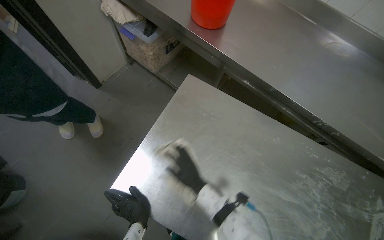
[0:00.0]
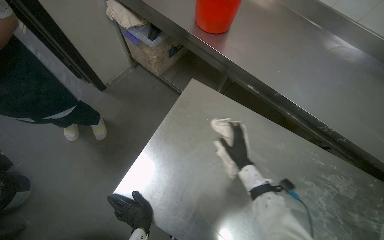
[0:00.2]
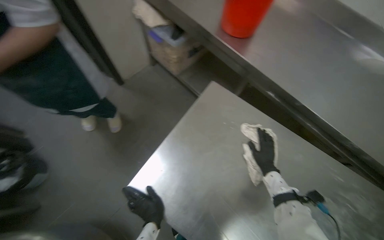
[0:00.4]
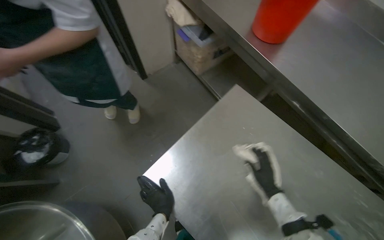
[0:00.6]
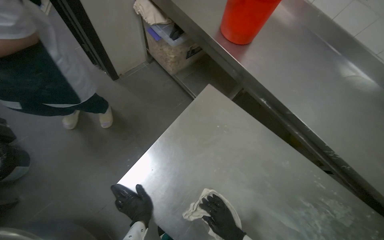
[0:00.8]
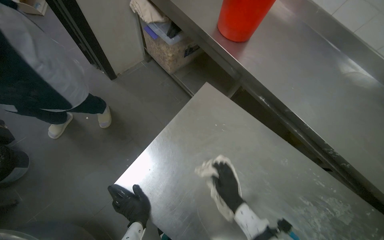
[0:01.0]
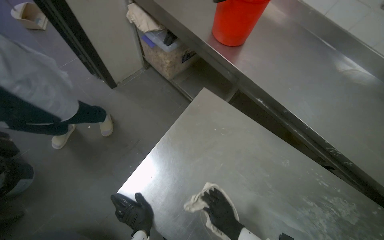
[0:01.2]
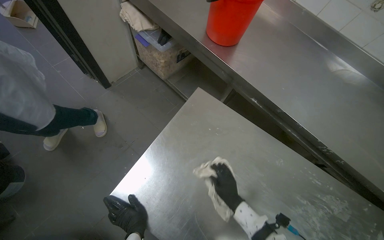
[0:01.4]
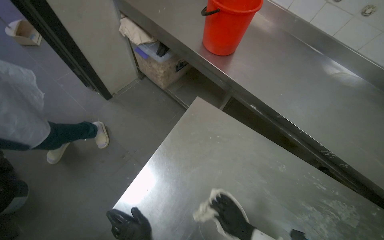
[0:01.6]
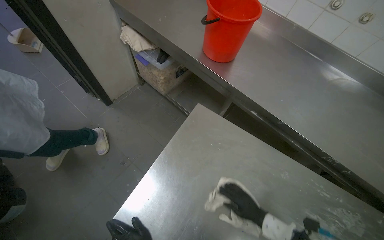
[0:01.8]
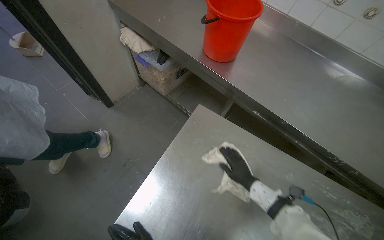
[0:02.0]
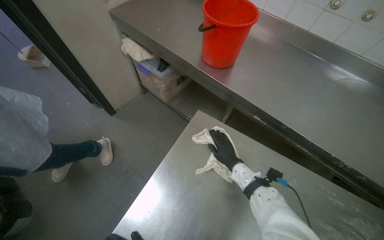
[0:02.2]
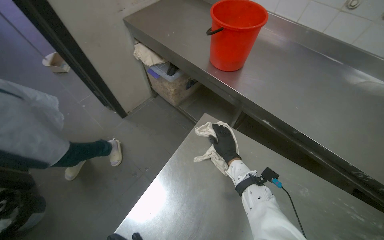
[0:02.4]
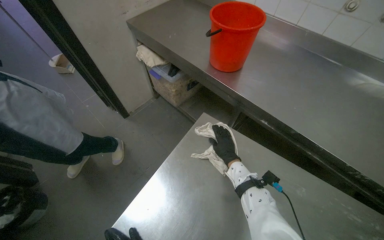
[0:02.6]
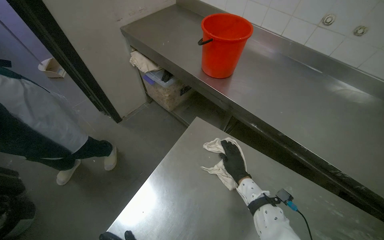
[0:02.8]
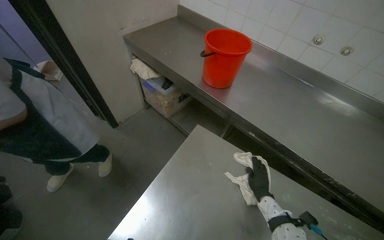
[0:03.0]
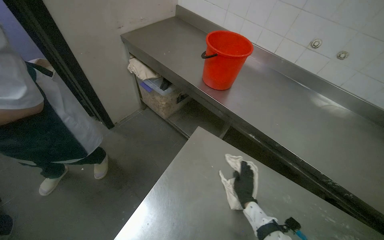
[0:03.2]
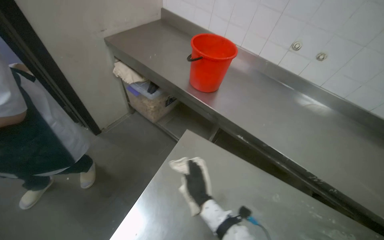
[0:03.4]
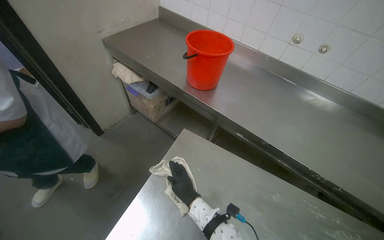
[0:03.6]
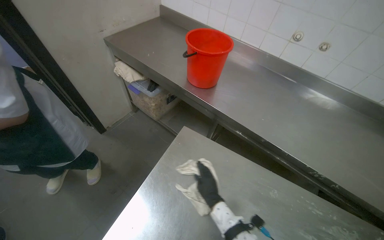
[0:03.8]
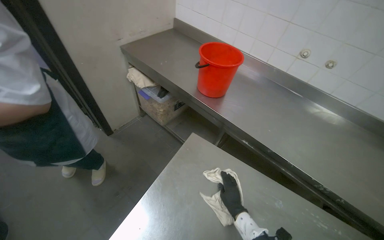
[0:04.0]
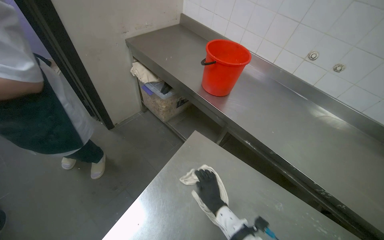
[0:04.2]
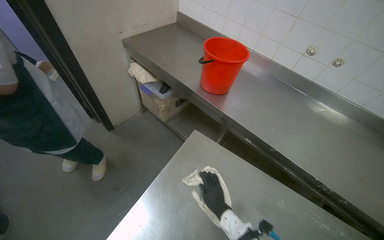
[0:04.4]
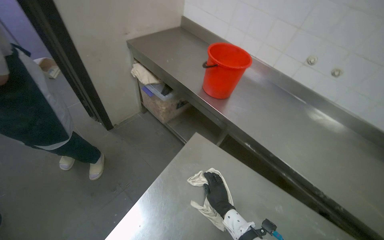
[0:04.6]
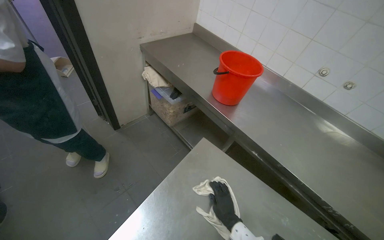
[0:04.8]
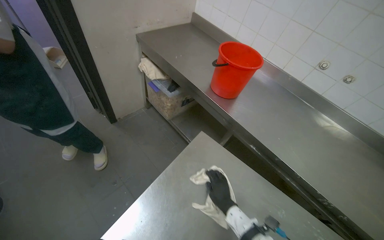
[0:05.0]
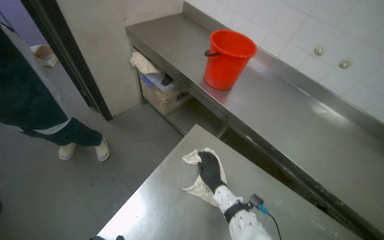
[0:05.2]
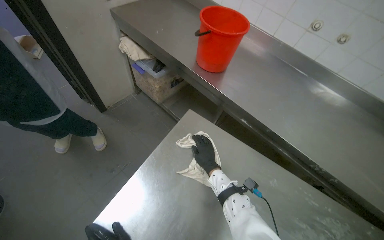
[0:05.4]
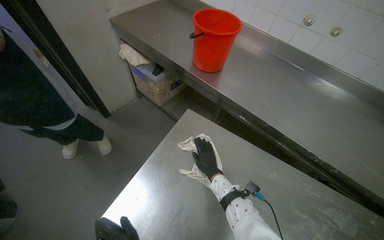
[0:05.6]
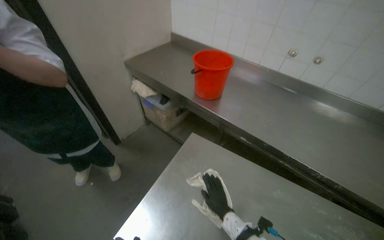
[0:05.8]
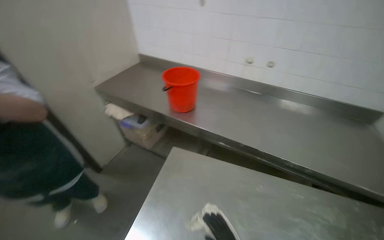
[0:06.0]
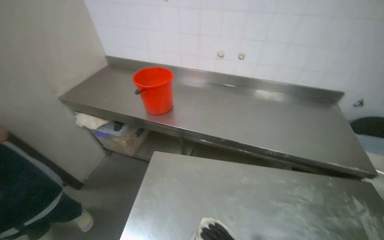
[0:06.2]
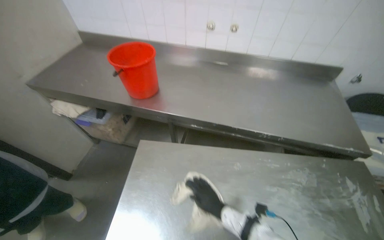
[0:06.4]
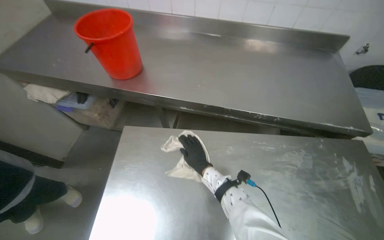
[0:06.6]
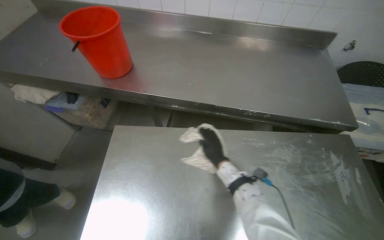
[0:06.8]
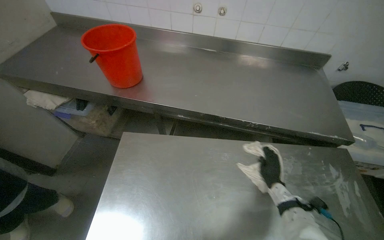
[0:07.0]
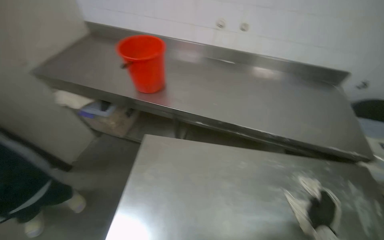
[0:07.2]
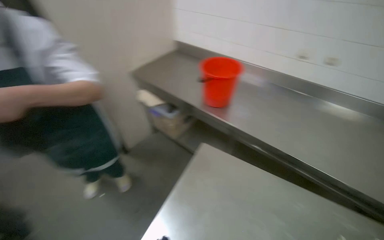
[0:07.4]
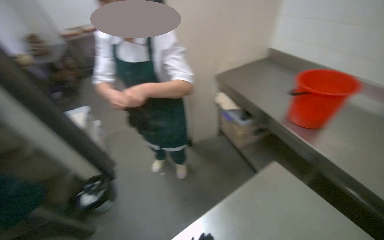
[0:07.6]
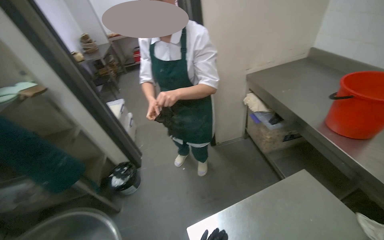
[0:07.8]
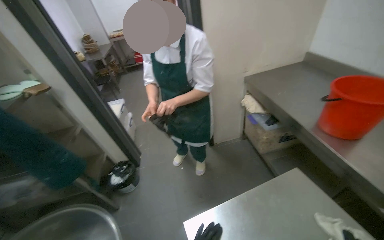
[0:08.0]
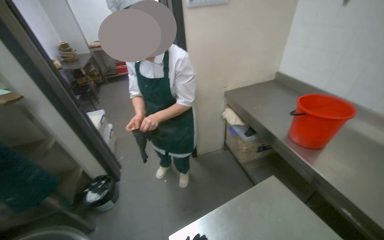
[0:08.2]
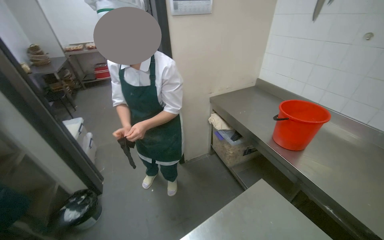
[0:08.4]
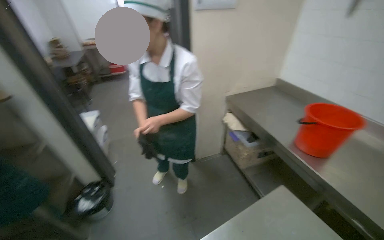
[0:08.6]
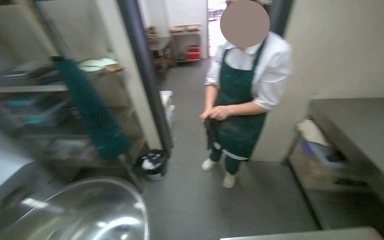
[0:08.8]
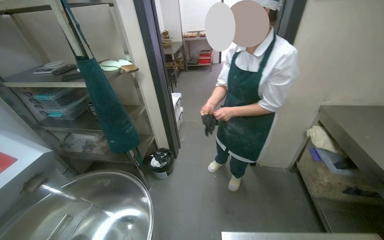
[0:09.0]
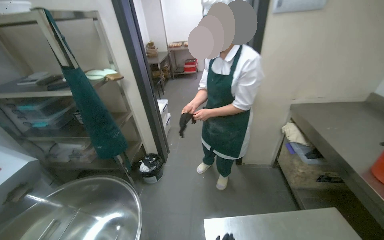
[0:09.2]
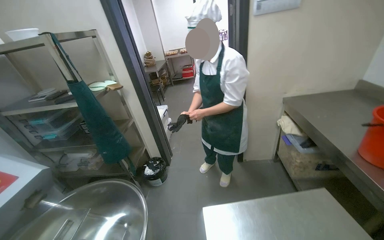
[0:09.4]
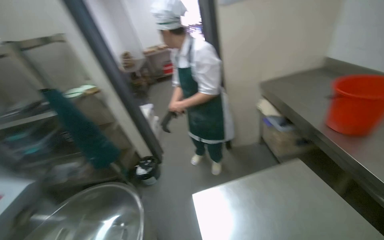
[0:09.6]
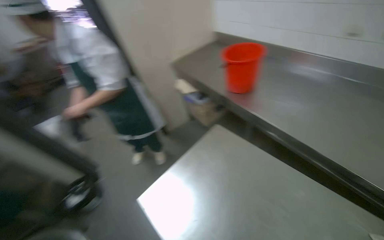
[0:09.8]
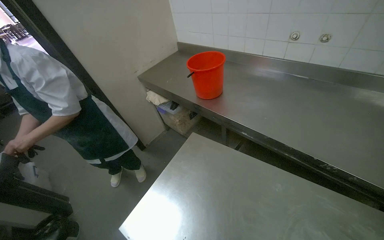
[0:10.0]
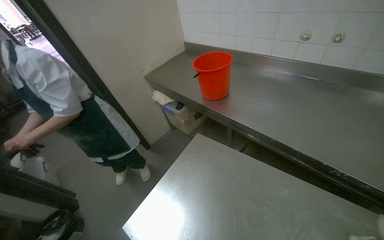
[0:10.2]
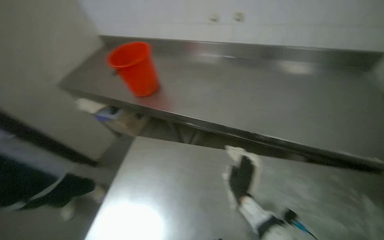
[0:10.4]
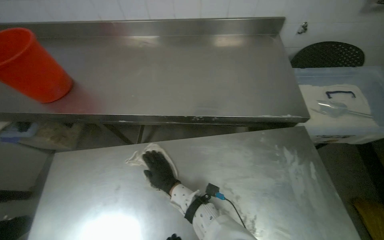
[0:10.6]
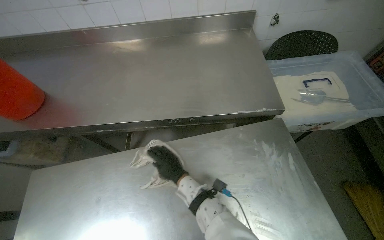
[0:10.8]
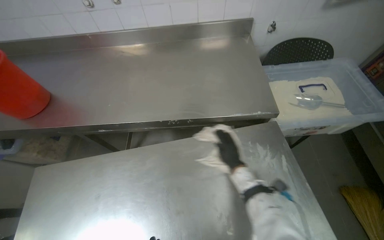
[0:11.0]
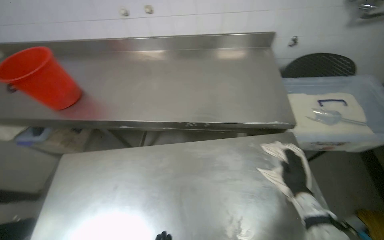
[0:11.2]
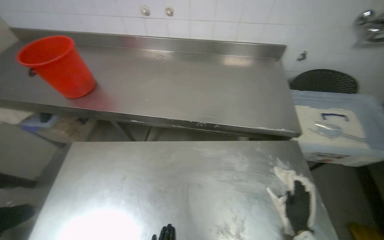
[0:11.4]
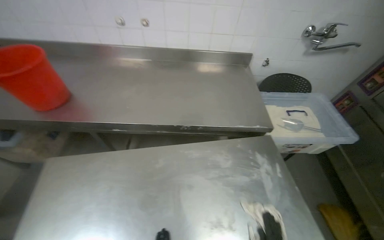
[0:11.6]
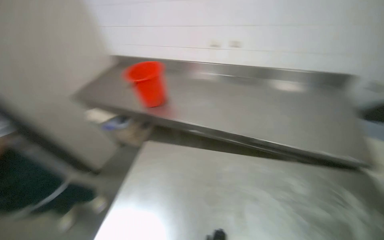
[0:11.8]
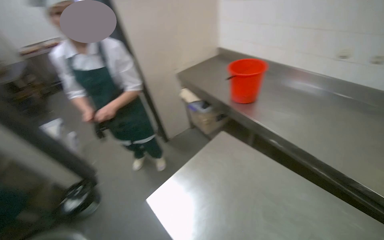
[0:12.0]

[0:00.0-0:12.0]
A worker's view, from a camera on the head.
Job: wiping surfaces.
The whole recording: Wiping kitchen countertop. The worker wipes a stainless steel kitchen countertop with a cloth.
0:00.0 to 0:01.6: The right hand moves to the right, roughly 15 cm.
0:01.6 to 0:03.0: The right hand is displaced farther from the camera and to the right by about 20 cm, and moves about 25 cm up the picture and comes back.
0:03.0 to 0:04.4: The right hand moves left and right over approximately 30 cm, changing direction 2 times.
0:06.0 to 0:07.6: The wearer looks roughly 40 degrees further to the left.
0:07.6 to 0:09.0: The head turns to the left by about 35 degrees.
0:09.0 to 0:10.4: The head travels approximately 50 cm. The wearer looks about 75 degrees further to the right.
0:10.4 to 0:12.0: The wearer's head swings some 30 degrees to the left.

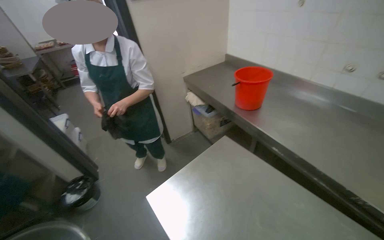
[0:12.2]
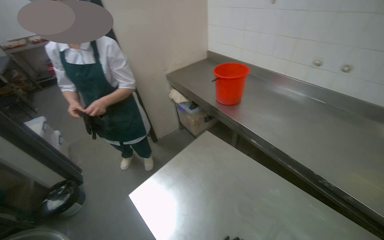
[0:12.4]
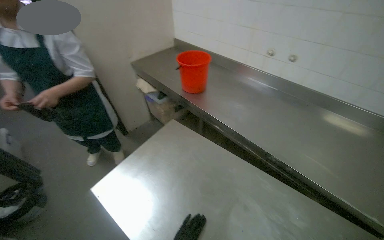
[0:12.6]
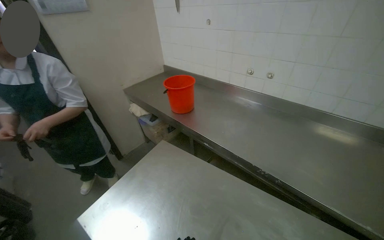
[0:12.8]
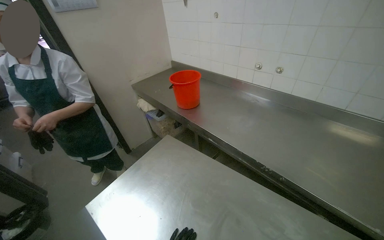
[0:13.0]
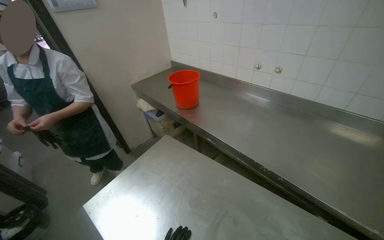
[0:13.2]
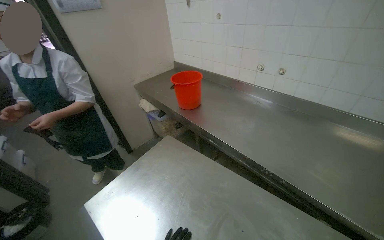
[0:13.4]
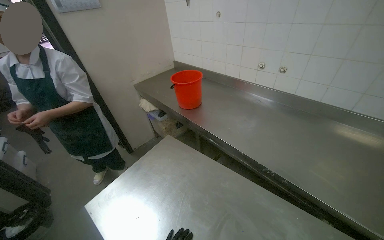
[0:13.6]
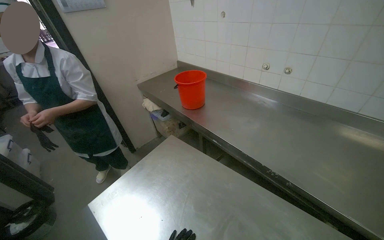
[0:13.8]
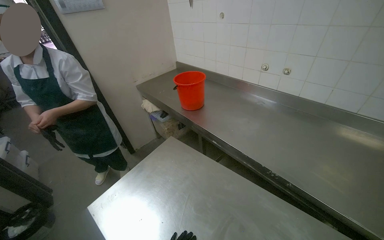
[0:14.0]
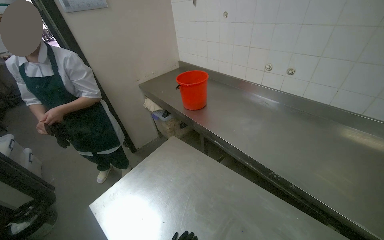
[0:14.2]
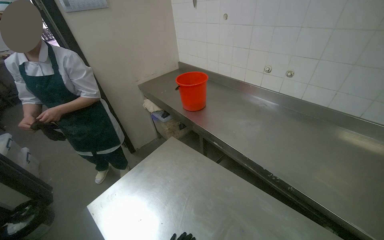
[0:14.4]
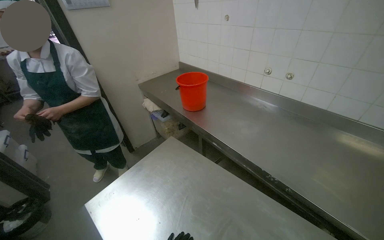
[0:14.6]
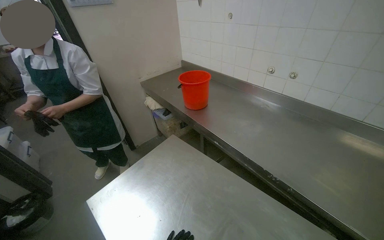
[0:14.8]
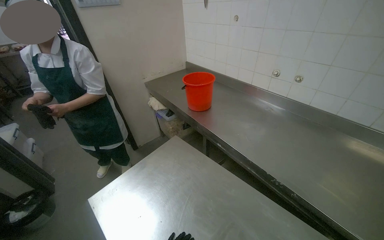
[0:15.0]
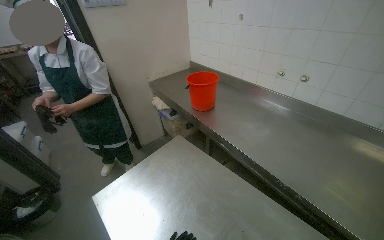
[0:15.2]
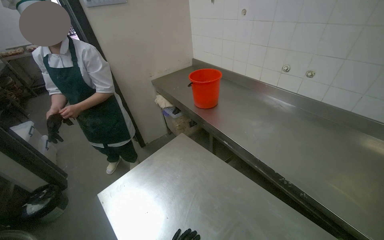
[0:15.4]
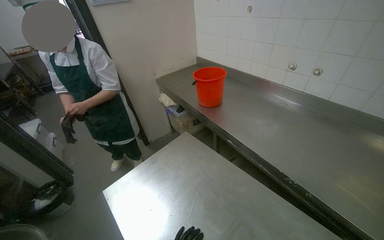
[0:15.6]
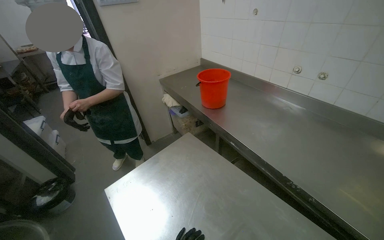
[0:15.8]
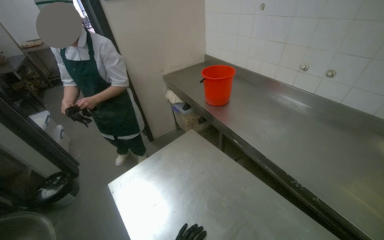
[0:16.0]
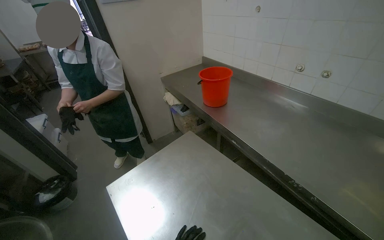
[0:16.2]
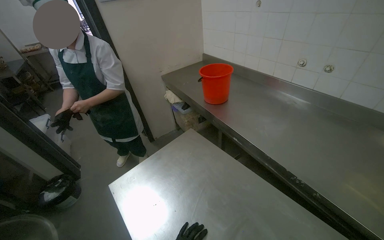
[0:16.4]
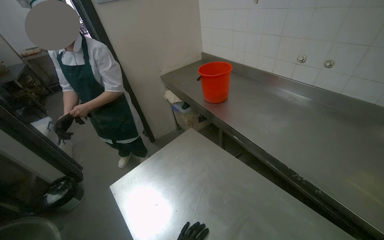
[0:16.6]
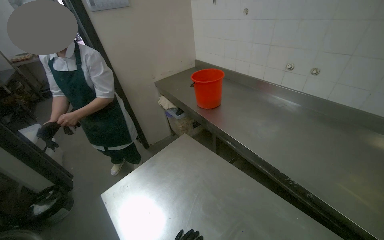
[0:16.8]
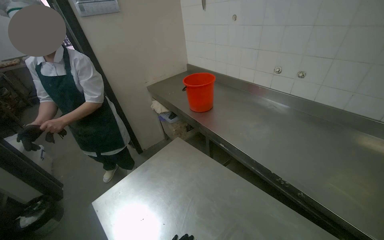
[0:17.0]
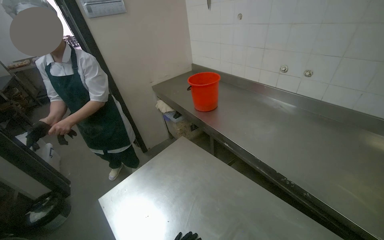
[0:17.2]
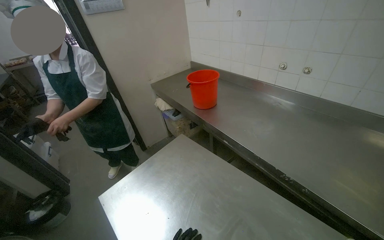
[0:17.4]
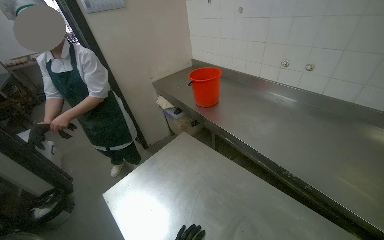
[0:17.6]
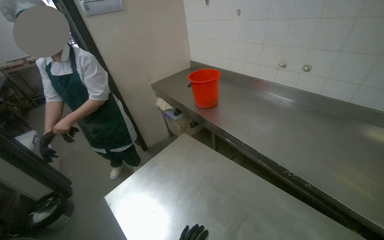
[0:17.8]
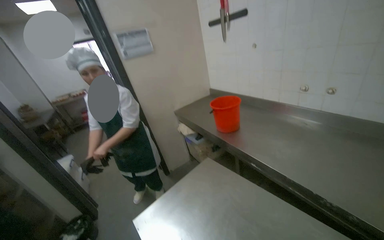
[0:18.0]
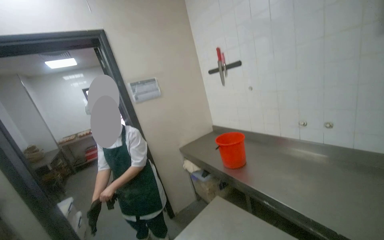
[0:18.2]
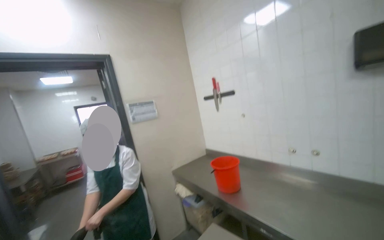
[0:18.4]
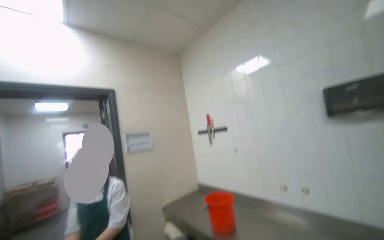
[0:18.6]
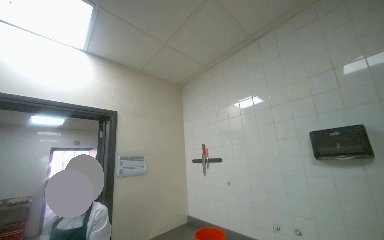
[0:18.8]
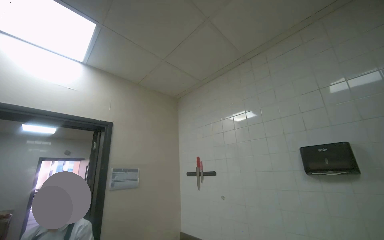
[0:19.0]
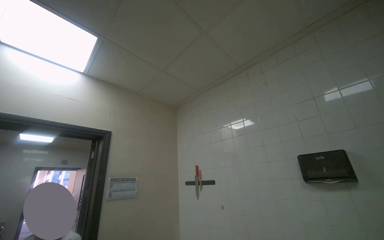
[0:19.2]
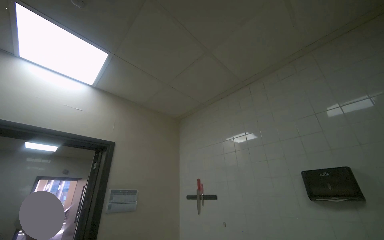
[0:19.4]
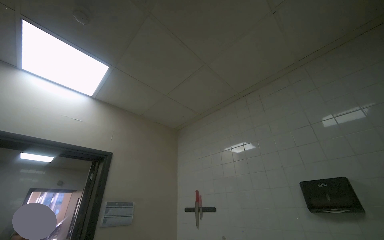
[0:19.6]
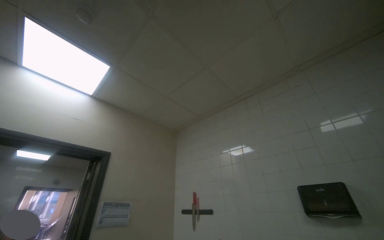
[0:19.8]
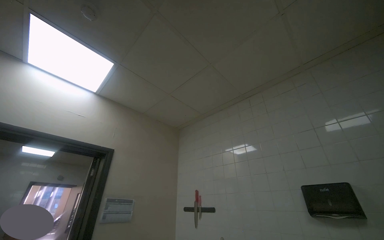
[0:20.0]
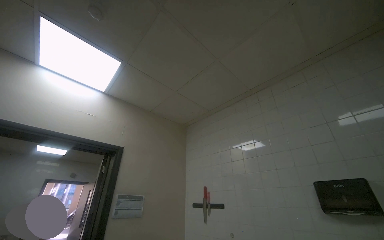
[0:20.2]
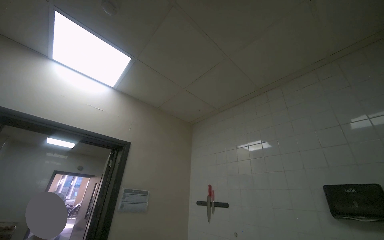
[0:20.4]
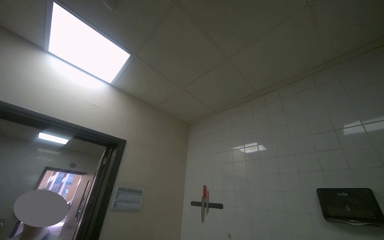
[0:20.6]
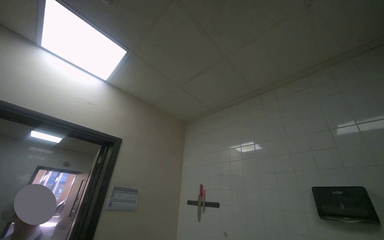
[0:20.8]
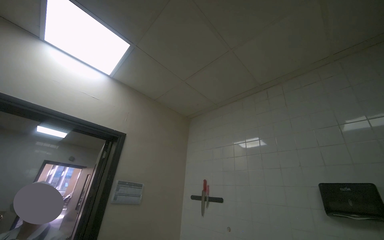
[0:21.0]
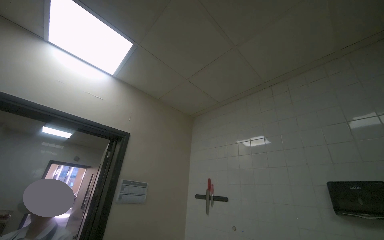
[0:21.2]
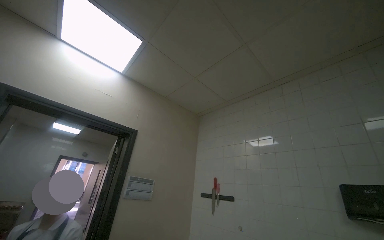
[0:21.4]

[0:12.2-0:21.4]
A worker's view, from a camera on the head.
Job: wiping surfaces.
The whole recording: Wiping kitchen countertop. The worker wipes a stainless steel kitchen countertop with a cloth.
0:16.8 to 0:18.4: The wearer looks approximately 30 degrees further upward.
0:18.4 to 0:19.8: The camera pitches upward, by about 40 degrees.
